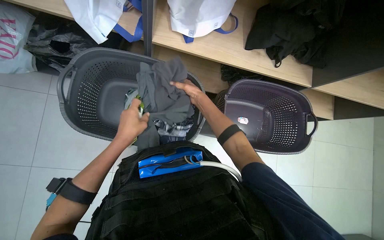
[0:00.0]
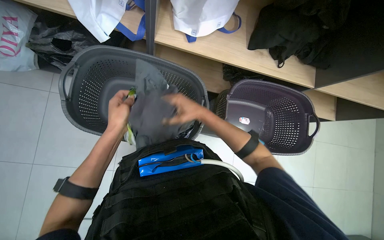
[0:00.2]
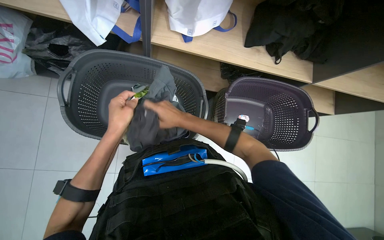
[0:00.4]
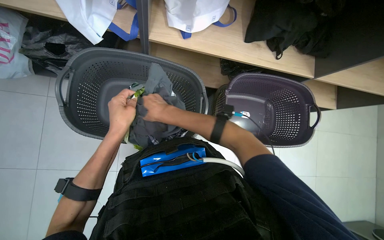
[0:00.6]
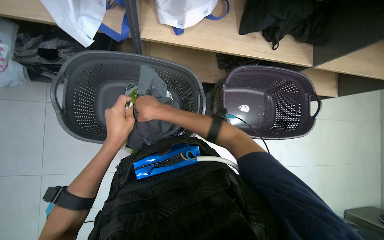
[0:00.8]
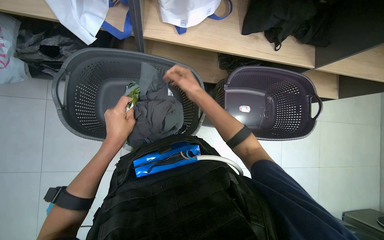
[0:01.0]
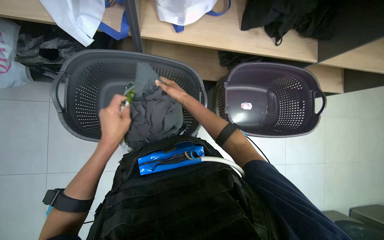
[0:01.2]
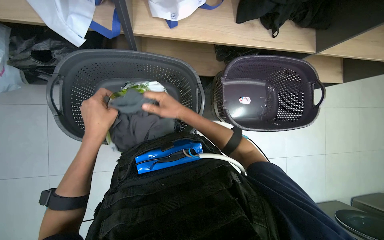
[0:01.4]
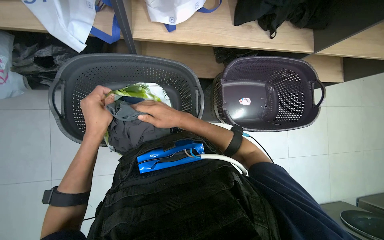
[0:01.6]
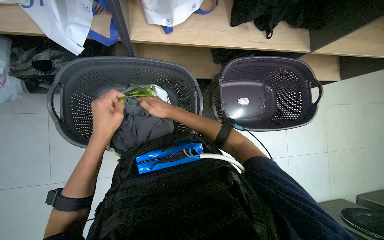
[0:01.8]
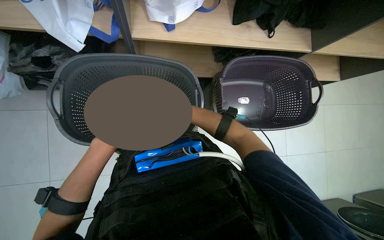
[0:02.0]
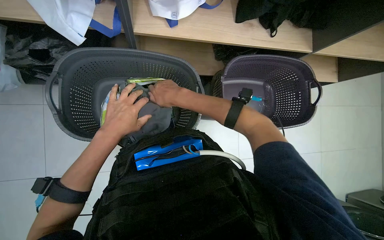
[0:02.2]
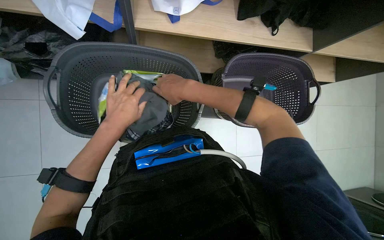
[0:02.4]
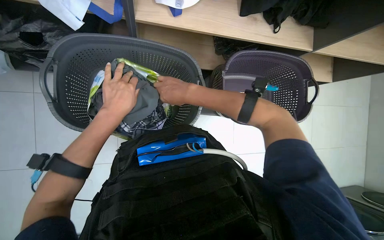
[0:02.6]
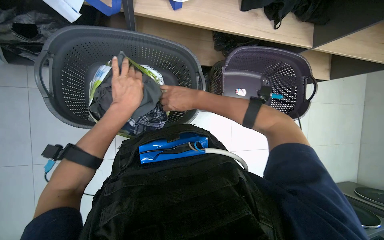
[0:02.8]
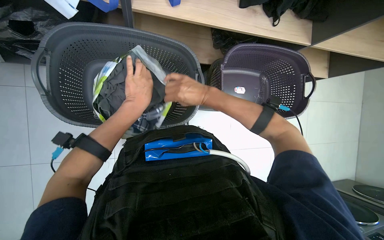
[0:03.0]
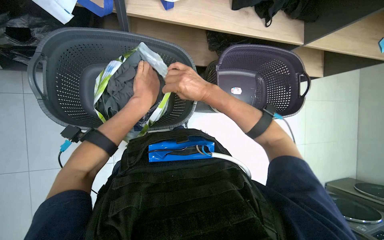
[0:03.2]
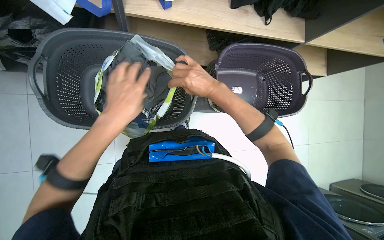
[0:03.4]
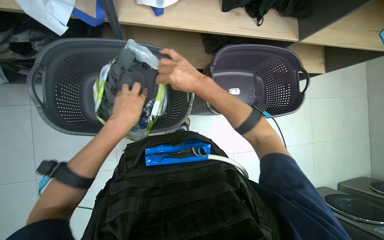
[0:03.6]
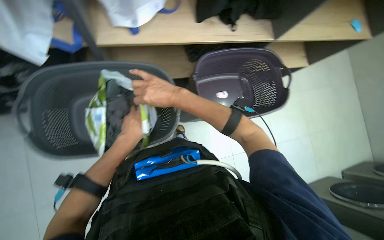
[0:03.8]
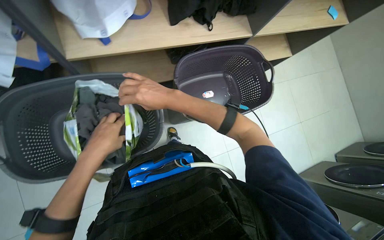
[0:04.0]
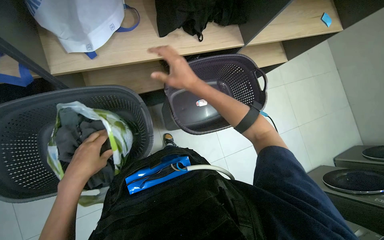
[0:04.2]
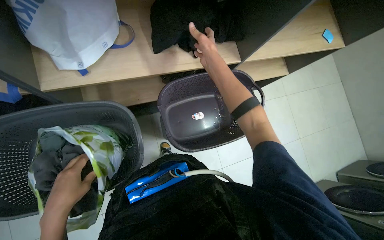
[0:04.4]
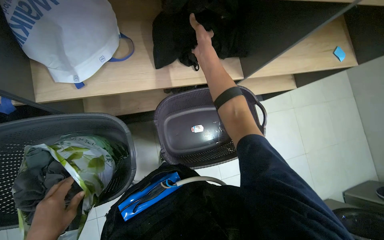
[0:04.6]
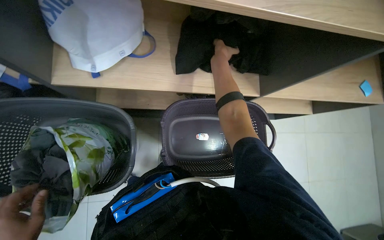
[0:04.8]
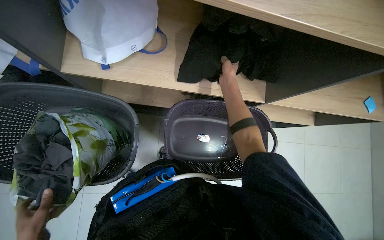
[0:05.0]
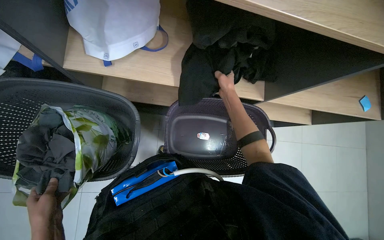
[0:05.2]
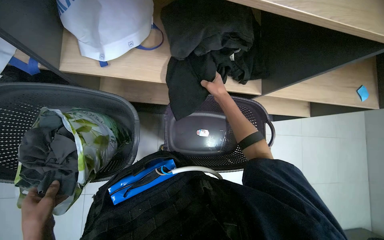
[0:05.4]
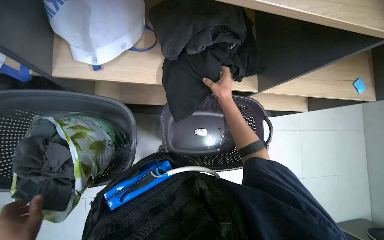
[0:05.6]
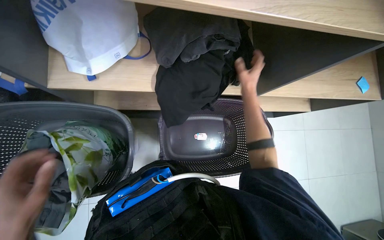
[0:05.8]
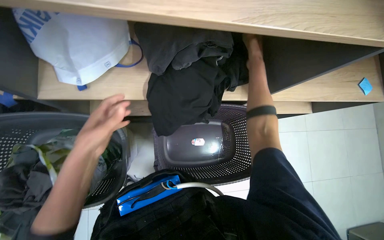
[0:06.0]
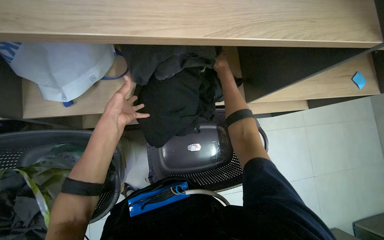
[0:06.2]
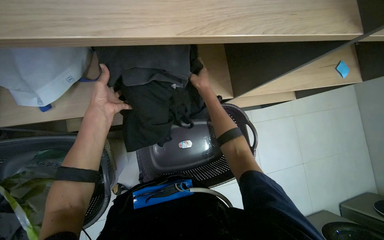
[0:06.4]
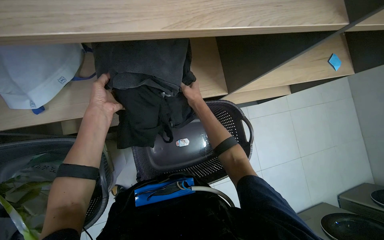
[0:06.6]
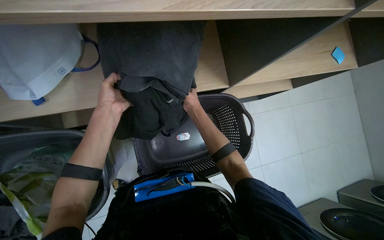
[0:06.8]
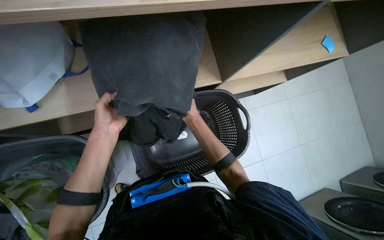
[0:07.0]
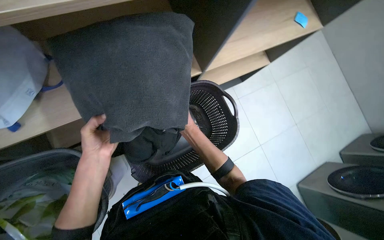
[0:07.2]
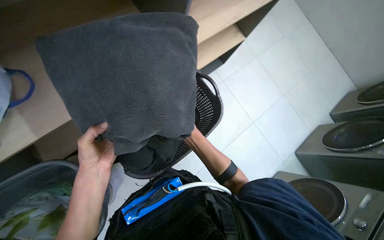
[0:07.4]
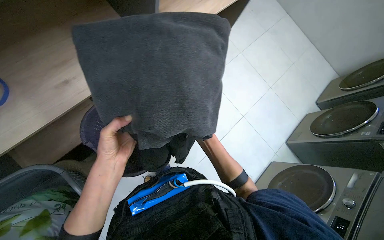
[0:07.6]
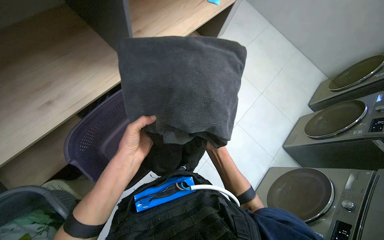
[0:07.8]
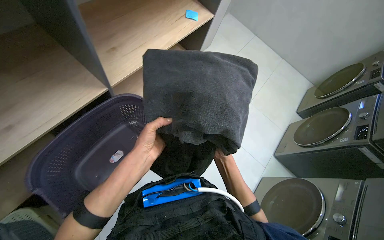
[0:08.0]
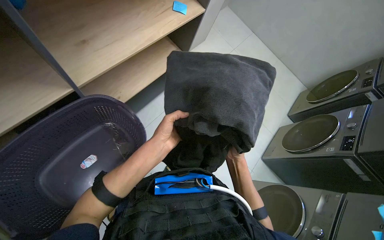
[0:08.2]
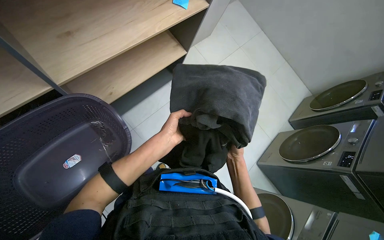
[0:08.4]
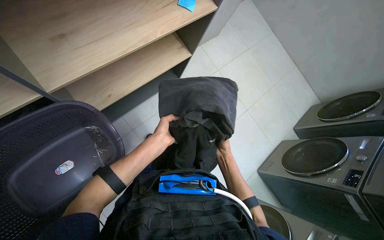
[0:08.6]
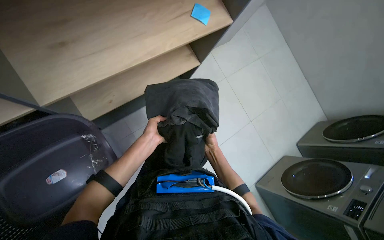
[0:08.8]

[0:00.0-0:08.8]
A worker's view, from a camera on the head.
Job: managing laundry.
The whole recording: Sorting clothes into bag. The worker sorts clothes from baskets and a shelf into a bag.
0:00.0 to 0:01.4: The right hand shifts about 15 cm down the picture and nearer to the camera.
0:01.4 to 0:03.0: The left hand heads farther from the camera, covering about 10 cm.
0:03.0 to 0:04.4: The view tips upward by approximately 15 degrees. The right hand shifts approximately 40 cm to the right and up the picture.
0:04.4 to 0:05.8: The right hand heads to the right and farther from the camera, covering some 15 cm.
0:05.8 to 0:07.4: The scene turns roughly 35 degrees counterclockwise in the picture. The right hand goes about 35 cm down the picture.
0:07.4 to 0:08.8: The left hand moves farther from the camera, up the picture and to the right, about 50 cm. Meanwhile the right hand moves farther from the camera and to the right, approximately 30 cm.

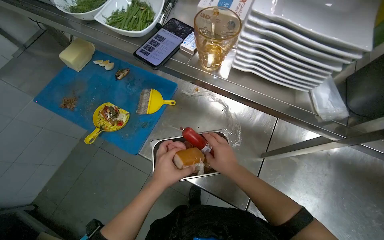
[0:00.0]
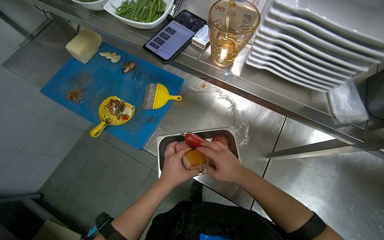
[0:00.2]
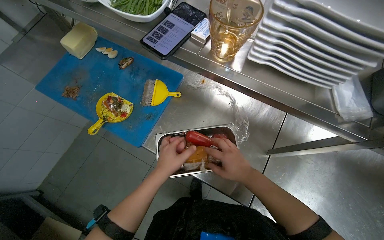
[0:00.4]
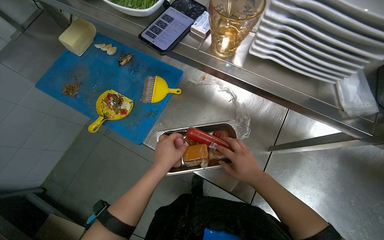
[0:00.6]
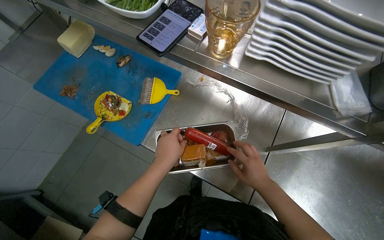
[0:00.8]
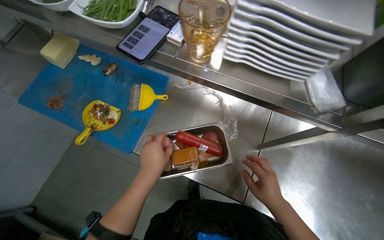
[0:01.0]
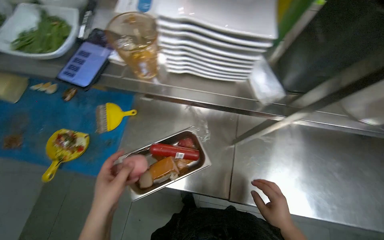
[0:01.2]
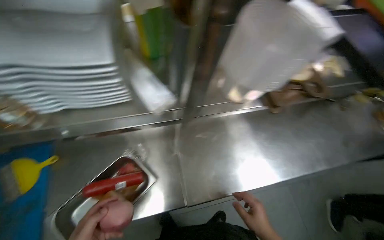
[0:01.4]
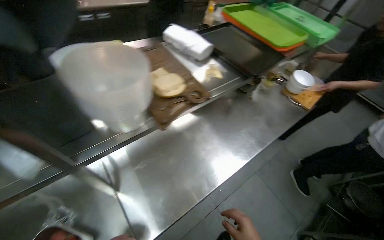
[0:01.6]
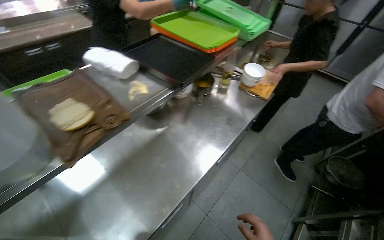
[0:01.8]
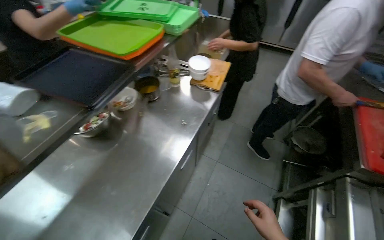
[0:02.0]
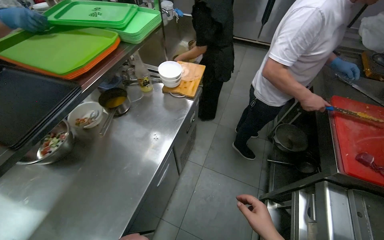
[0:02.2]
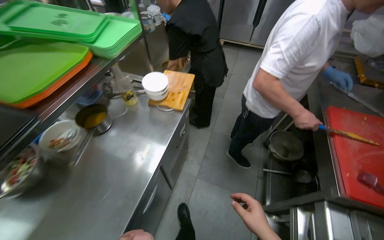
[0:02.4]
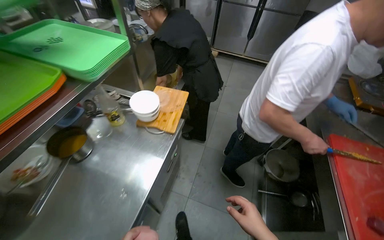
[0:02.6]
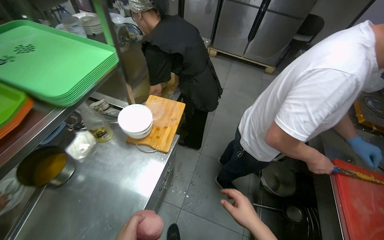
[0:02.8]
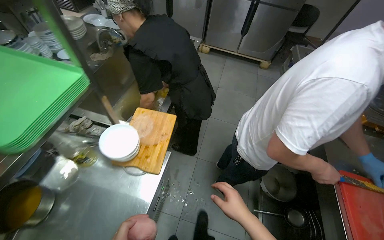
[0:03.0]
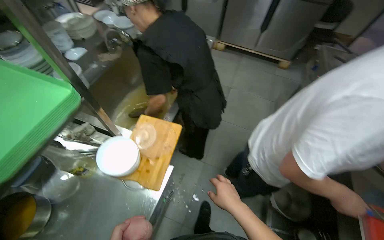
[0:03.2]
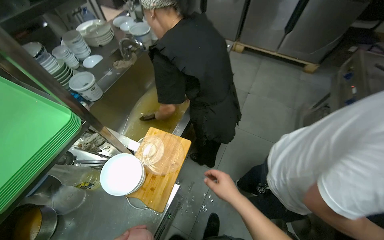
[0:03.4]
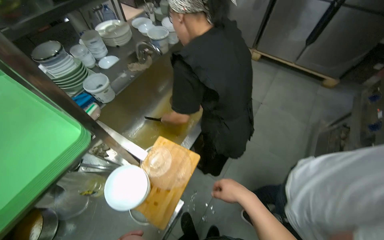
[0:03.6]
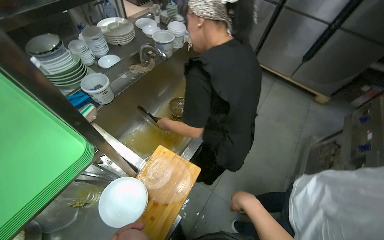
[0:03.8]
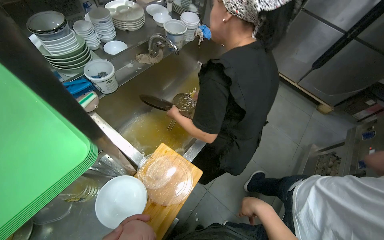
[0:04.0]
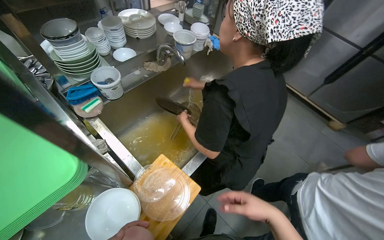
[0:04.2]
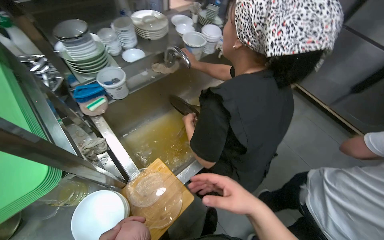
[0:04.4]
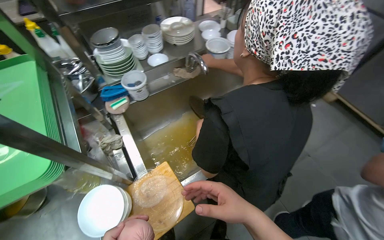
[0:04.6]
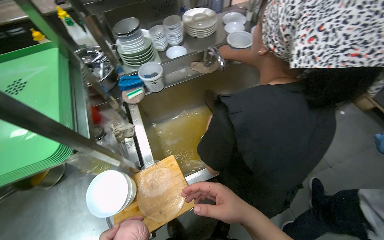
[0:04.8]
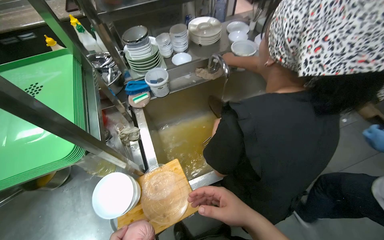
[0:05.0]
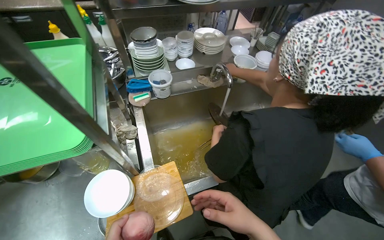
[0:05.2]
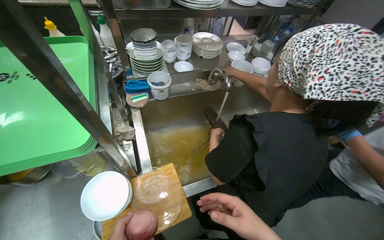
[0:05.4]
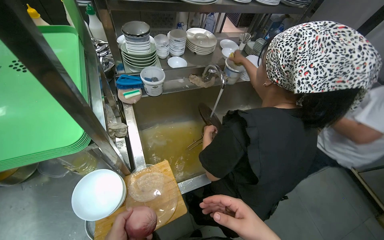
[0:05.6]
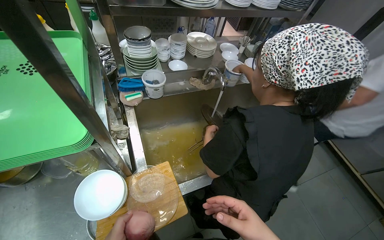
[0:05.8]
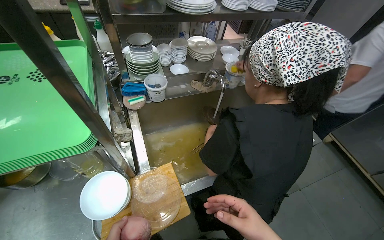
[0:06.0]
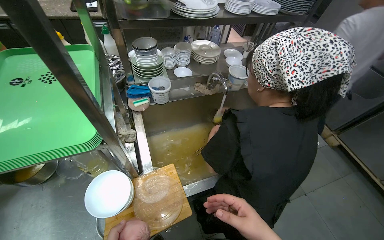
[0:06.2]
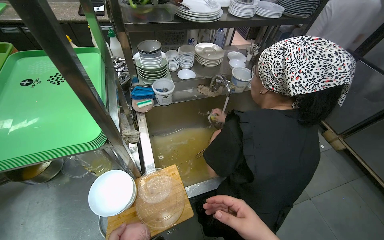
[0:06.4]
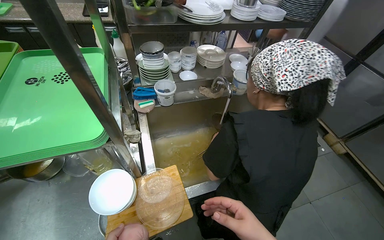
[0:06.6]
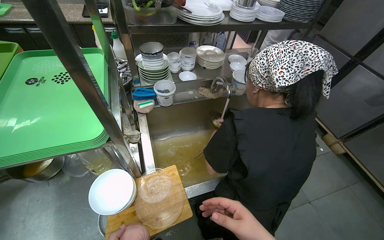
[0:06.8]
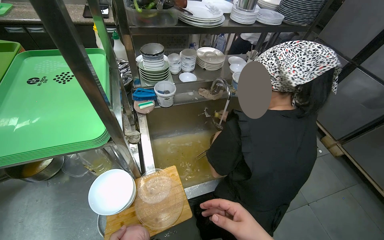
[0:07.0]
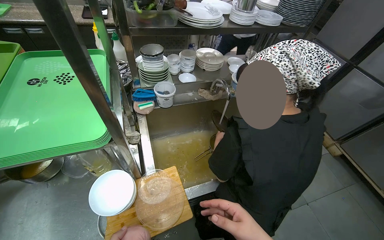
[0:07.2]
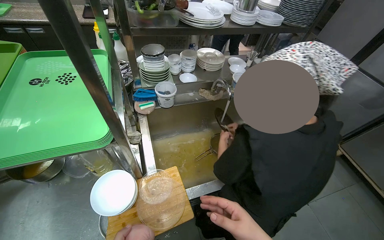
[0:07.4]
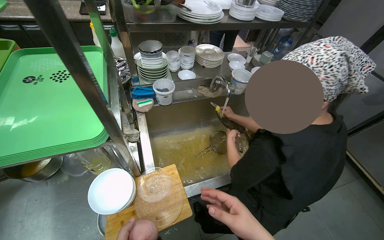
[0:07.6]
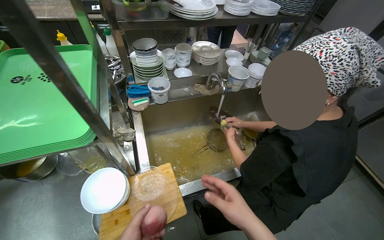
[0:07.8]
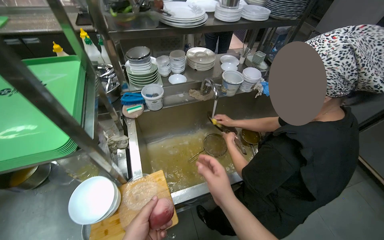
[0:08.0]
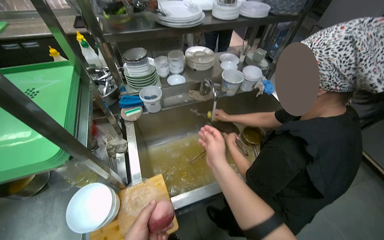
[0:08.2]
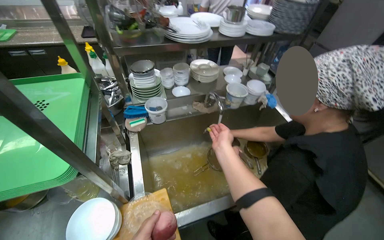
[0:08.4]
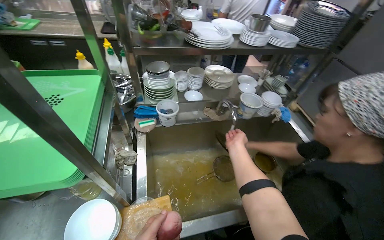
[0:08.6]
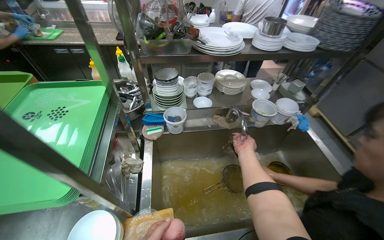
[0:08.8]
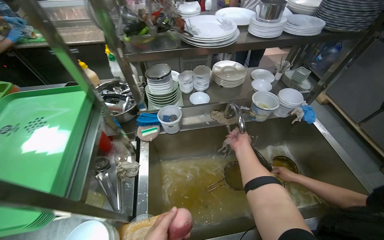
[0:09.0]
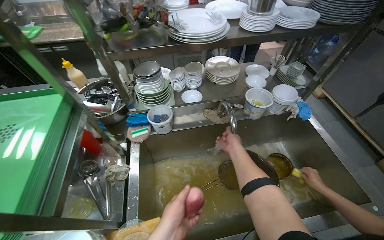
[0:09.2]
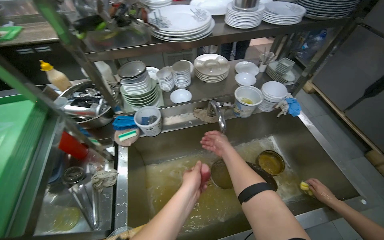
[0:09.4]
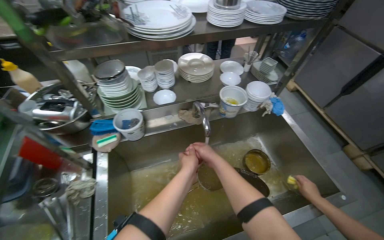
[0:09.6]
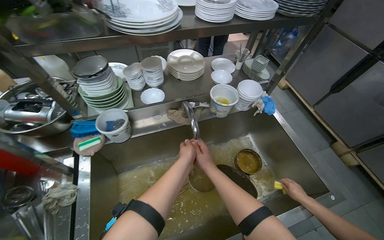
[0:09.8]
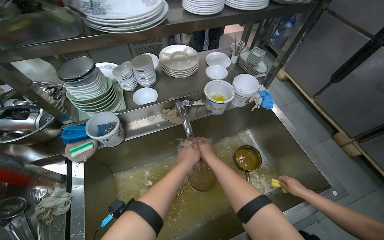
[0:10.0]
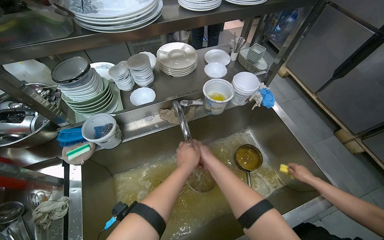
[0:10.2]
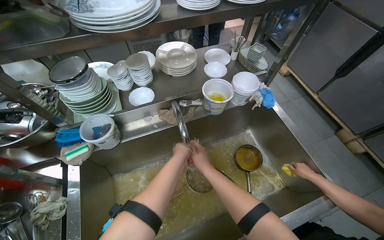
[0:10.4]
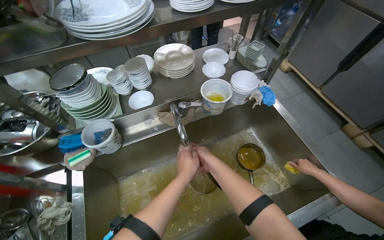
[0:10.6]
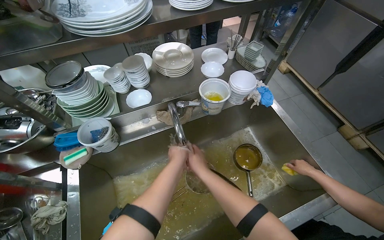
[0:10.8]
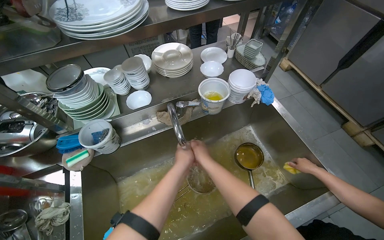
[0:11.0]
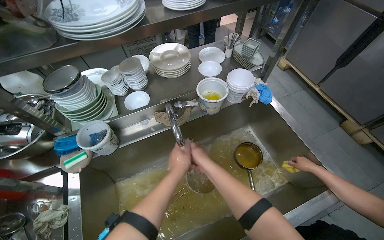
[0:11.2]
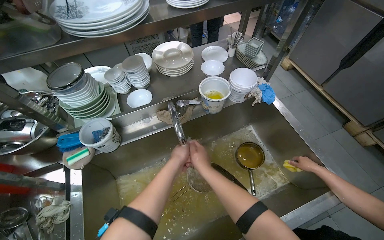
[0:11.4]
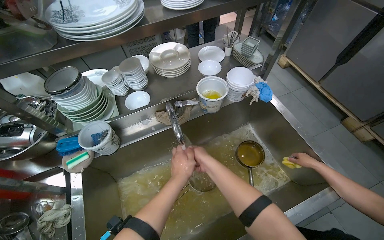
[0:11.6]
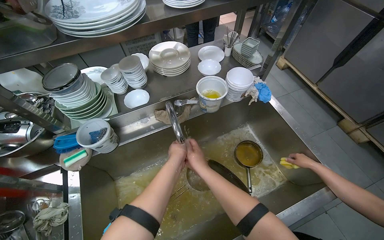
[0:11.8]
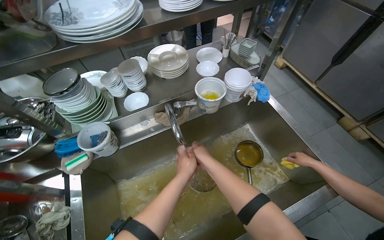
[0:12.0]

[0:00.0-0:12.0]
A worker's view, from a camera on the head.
Job: preparing food.
The whole recording: Washing a Piece of Sausage. The worker picks up a piece of sausage and washes it.
0:00.0 to 0:01.6: The wearer looks roughly 65 degrees further to the right.
0:01.6 to 0:03.0: The camera is carried roughly 1 m. The head rotates approximately 40 degrees to the right.
0:03.0 to 0:04.4: The wearer moves about 50 cm. The head turns to the left by some 35 degrees.
0:07.6 to 0:09.0: The right hand is displaced farther from the camera and up the picture by some 50 cm.
